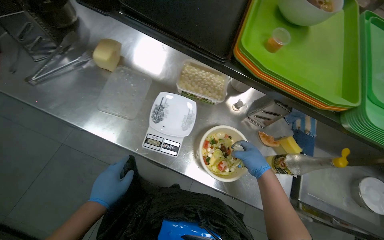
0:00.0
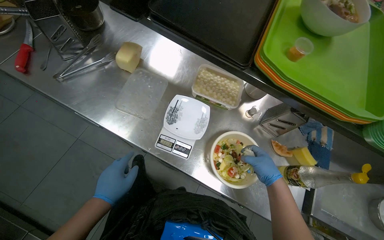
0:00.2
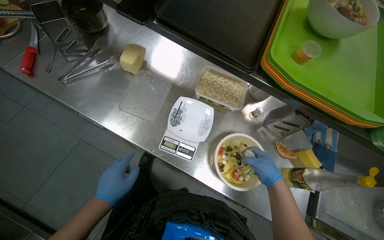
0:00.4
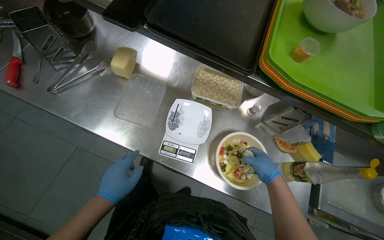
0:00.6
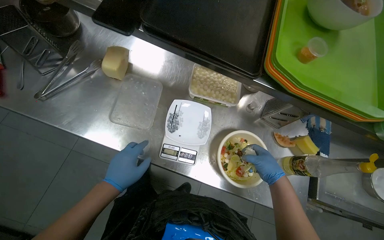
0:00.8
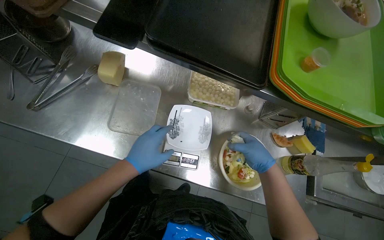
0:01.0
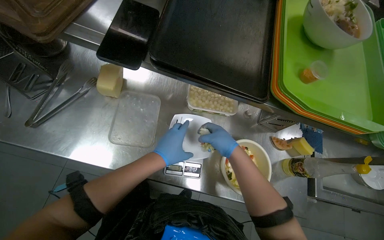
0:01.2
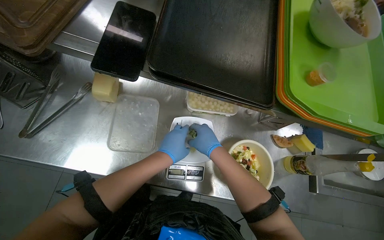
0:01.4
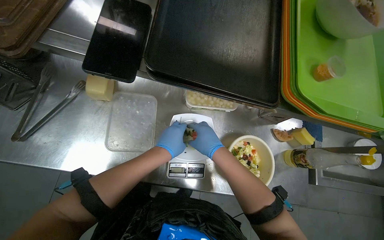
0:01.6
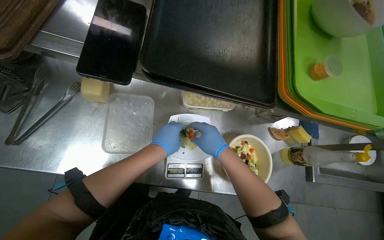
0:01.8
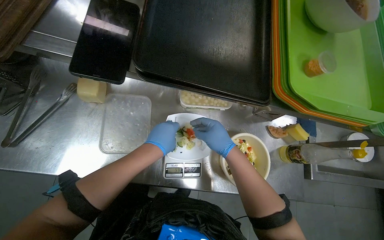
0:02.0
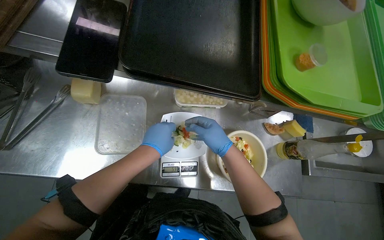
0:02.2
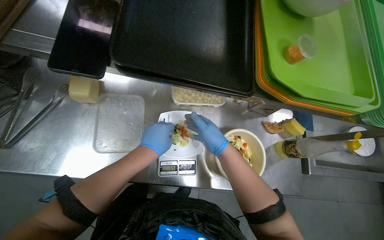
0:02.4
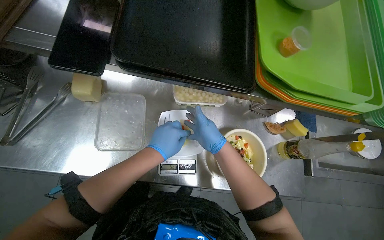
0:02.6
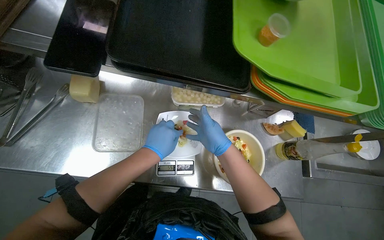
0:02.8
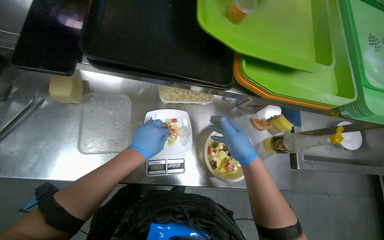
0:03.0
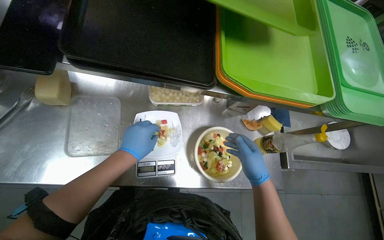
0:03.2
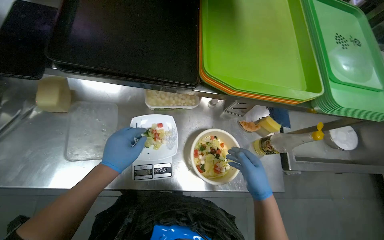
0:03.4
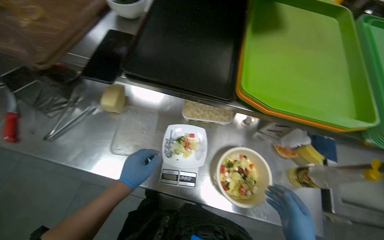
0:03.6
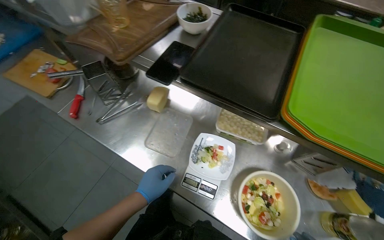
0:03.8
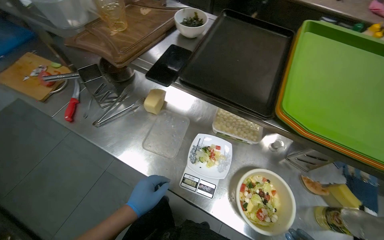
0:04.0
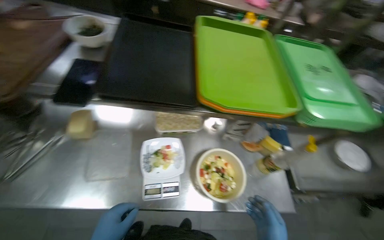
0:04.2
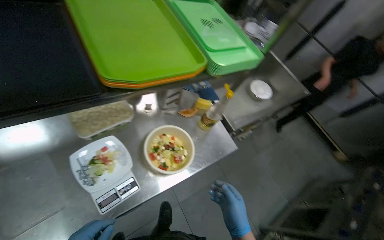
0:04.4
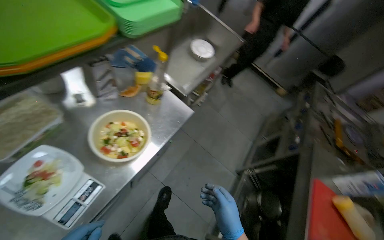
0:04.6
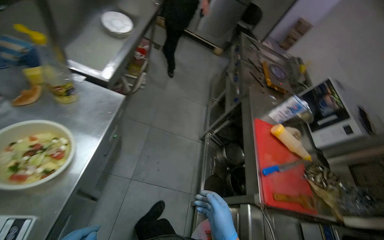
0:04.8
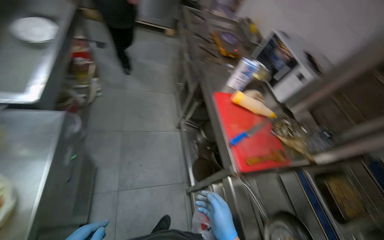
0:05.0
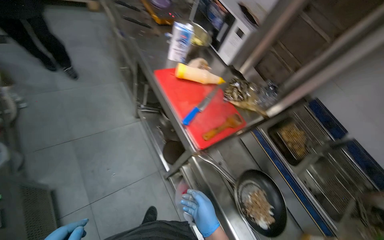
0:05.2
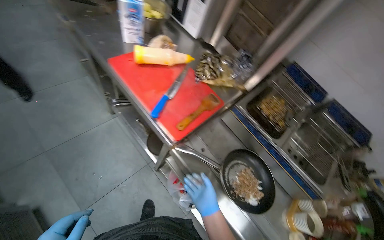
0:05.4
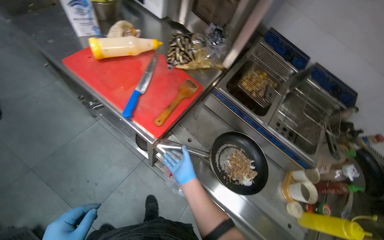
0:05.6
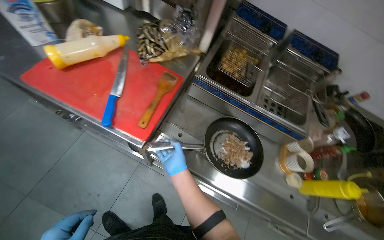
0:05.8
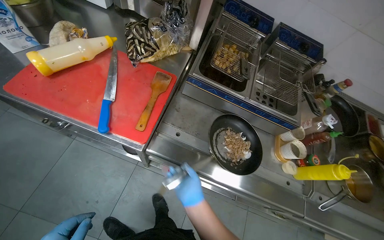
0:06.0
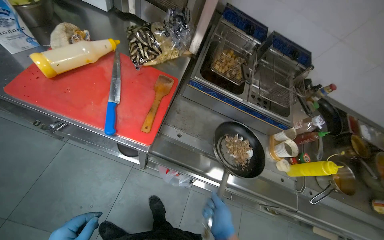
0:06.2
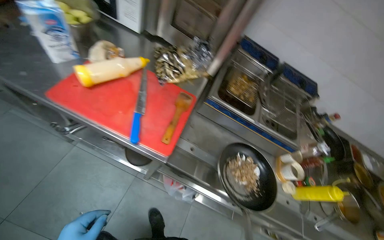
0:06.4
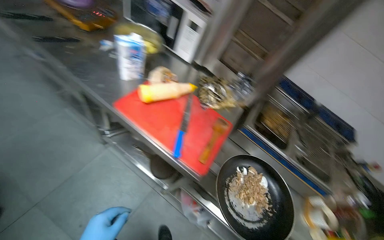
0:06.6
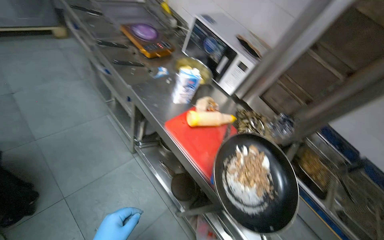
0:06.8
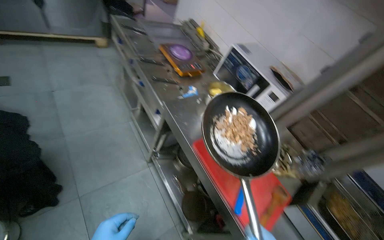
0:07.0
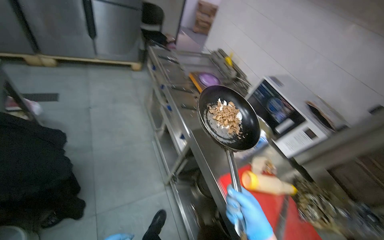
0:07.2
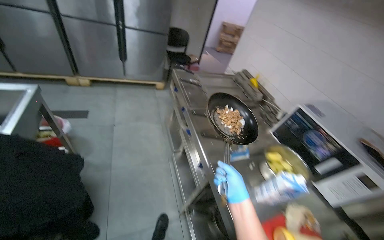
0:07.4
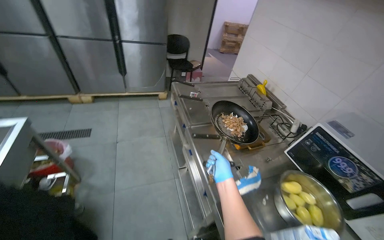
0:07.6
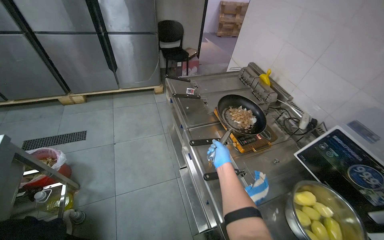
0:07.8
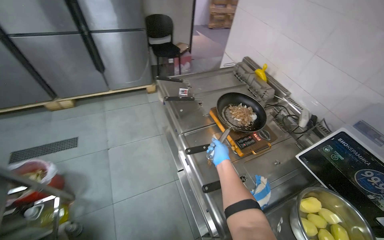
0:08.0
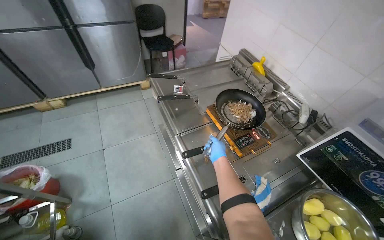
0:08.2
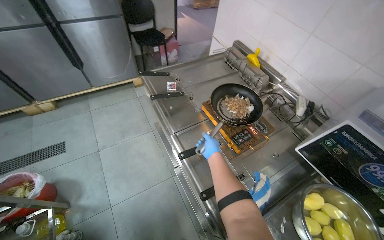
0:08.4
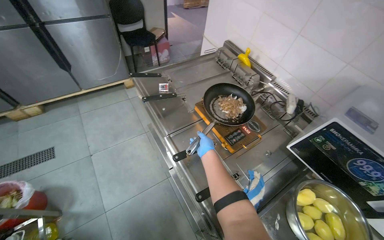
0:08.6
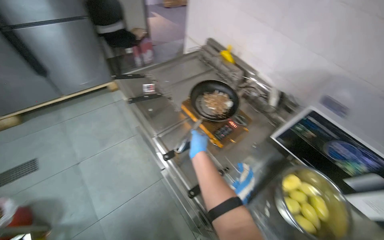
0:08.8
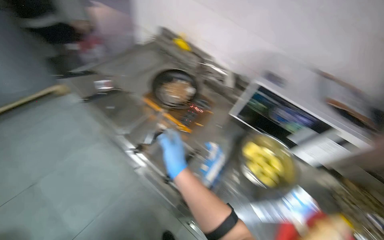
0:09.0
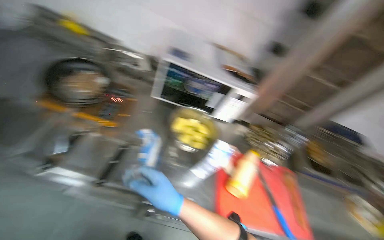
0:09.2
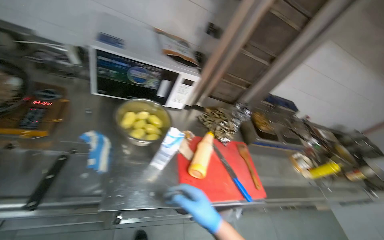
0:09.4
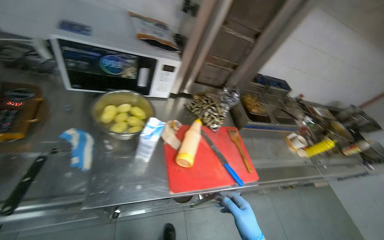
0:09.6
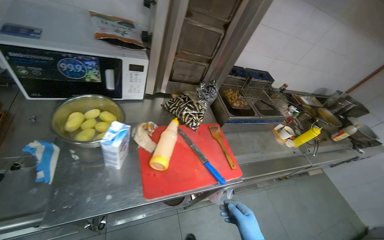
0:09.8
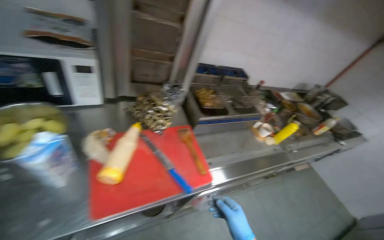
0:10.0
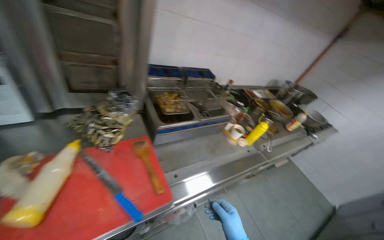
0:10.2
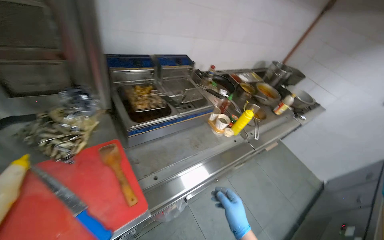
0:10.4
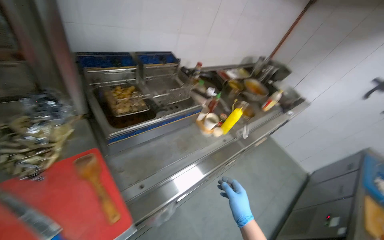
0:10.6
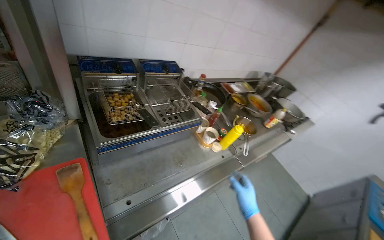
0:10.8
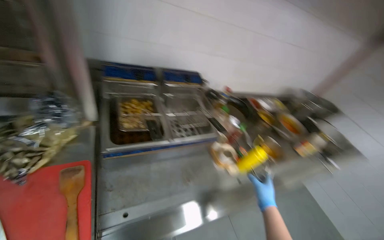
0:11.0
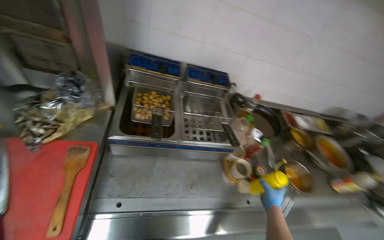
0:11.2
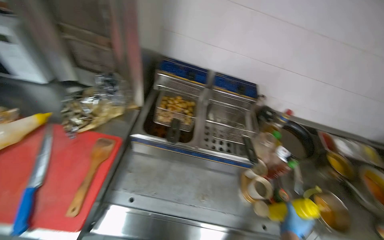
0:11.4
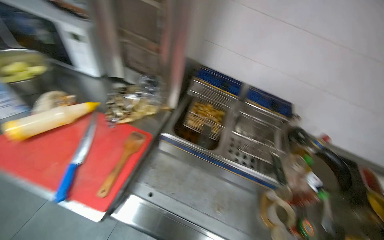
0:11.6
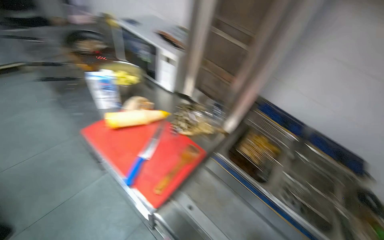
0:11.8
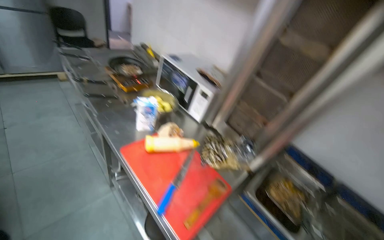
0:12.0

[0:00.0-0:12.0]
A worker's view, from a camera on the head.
Job: preparing food.
The whole recording: Weighing salad and preparing meal on stove. The worker weighs the salad on the scale, places the meal on the gas stove, and pours oil into the m.
0:00.0 to 0:01.6: The left hand shifts roughly 25 cm up the picture. The right hand goes approximately 30 cm to the left and up the picture.
0:01.6 to 0:03.0: The right hand heads to the right, covering some 20 cm.
0:03.0 to 0:04.4: The head turns to the right by about 35 degrees.
0:04.4 to 0:06.0: The camera travels roughly 70 cm. The head rotates some 125 degrees to the right. The view tips downward by roughly 50 degrees.
0:06.0 to 0:07.6: The head travels roughly 80 cm. The head turns to the left by approximately 45 degrees. The view tilts some 40 degrees upward.
0:07.6 to 0:09.0: The head turns to the right by some 35 degrees. The wearer looks approximately 15 degrees further downward. The right hand heads up the picture, covering some 10 cm.
0:09.0 to 0:10.4: The wearer moves about 80 cm. The head turns to the right by some 70 degrees. The wearer looks some 15 degrees further downward.
0:10.4 to 0:12.0: The wearer's head swings some 80 degrees to the left. The view tips upward by about 25 degrees.

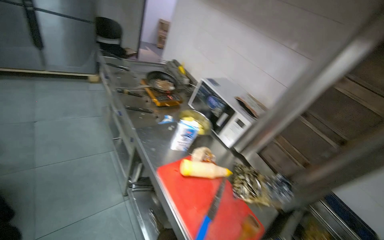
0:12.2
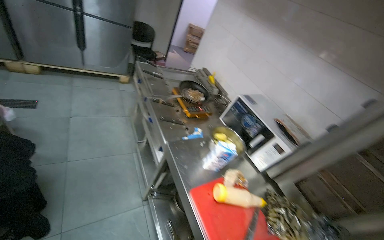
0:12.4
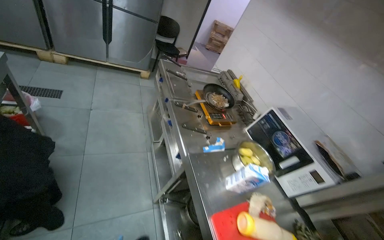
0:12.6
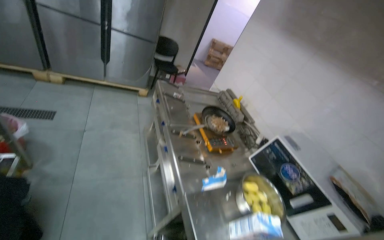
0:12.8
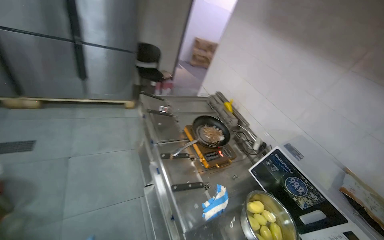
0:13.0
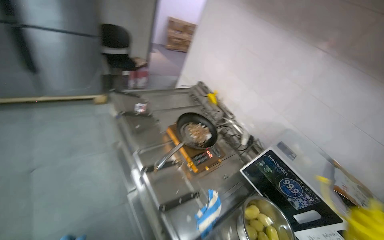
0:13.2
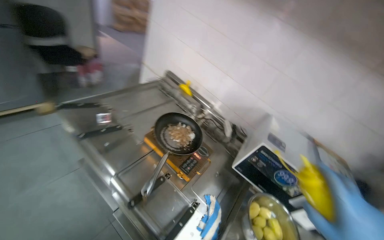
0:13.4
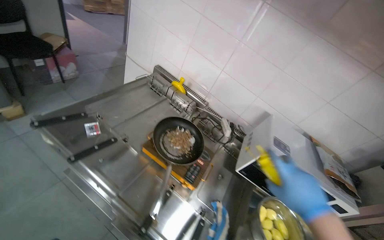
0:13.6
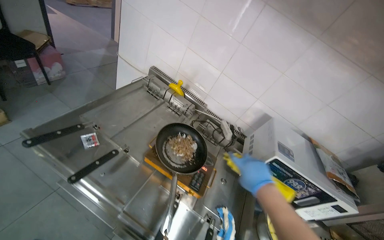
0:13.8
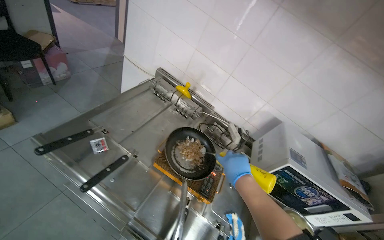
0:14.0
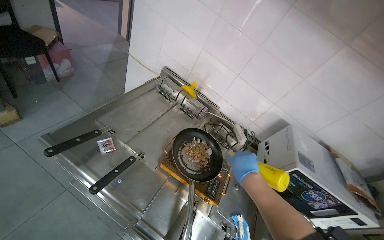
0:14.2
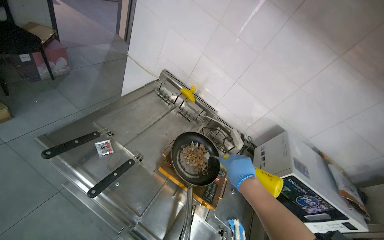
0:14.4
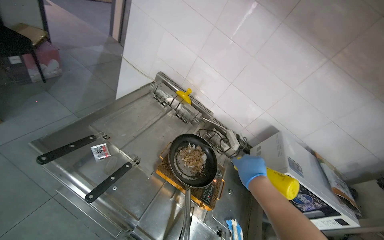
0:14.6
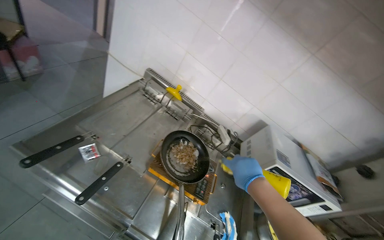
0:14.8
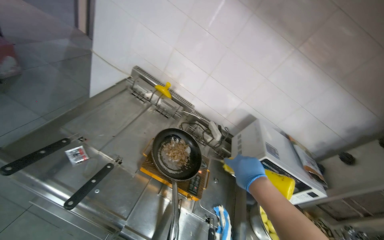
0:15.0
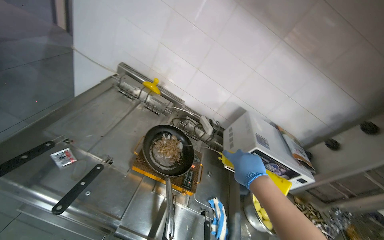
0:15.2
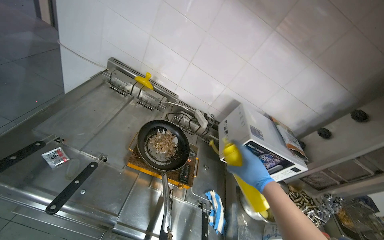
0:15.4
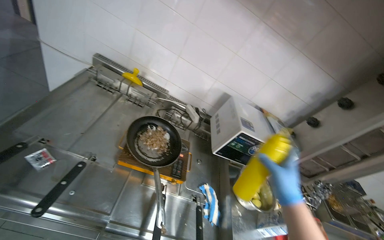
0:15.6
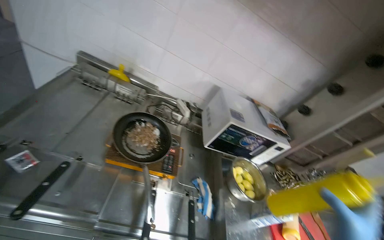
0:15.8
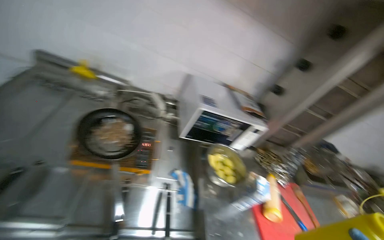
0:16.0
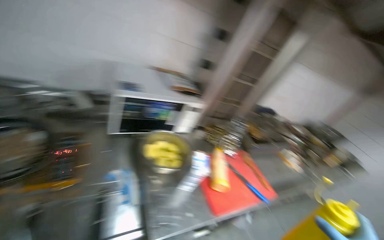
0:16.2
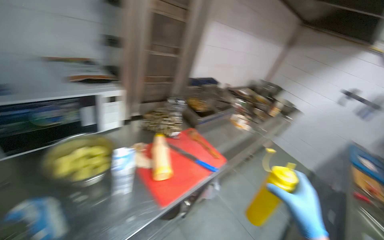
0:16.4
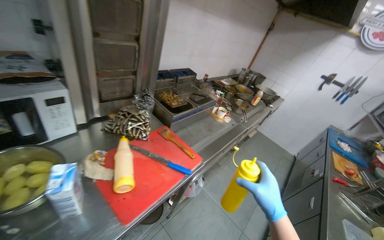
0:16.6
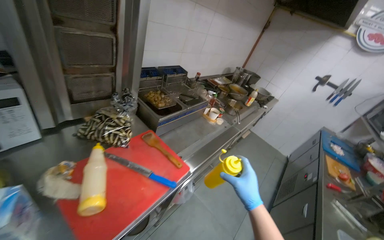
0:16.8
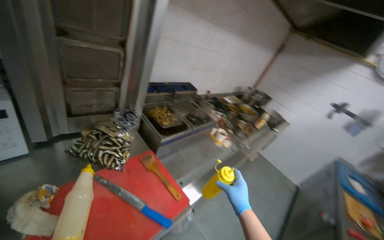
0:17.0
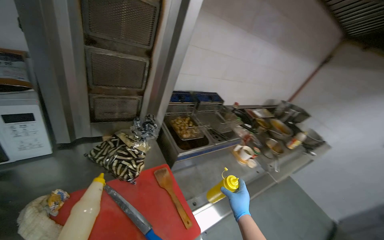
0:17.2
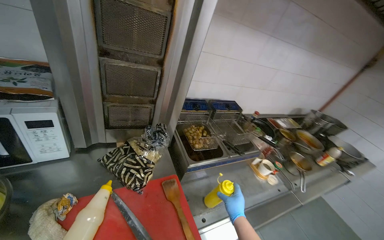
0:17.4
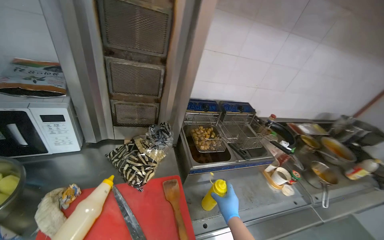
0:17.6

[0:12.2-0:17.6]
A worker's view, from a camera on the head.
Job: preparing food.
The whole recording: Weighing salad and preparing meal on stove. The worker weighs the salad on the scale, places the meal on the gas stove, and pours oil into the m.
0:12.2 to 0:13.6: The wearer moves some 1 m. The head turns to the right by approximately 20 degrees. The wearer looks approximately 15 degrees further downward.
0:13.6 to 0:15.0: The right hand is displaced to the left by some 15 cm.
0:15.0 to 0:16.2: The camera is carried some 40 cm. The wearer's head swings approximately 35 degrees to the right.
0:16.2 to 0:17.6: The camera travels some 80 cm.

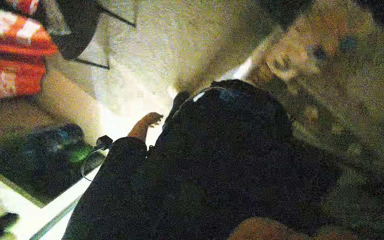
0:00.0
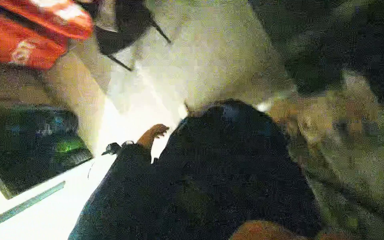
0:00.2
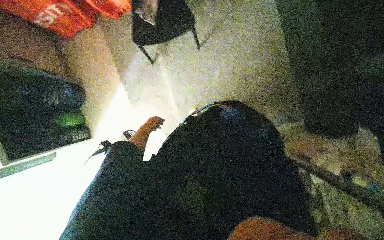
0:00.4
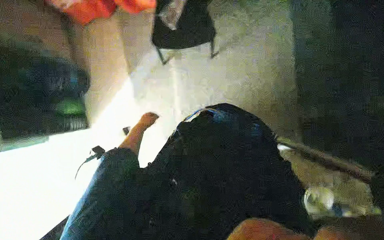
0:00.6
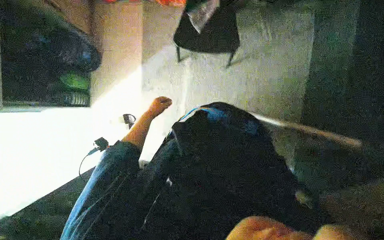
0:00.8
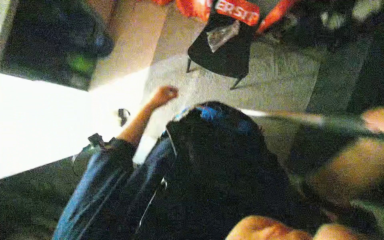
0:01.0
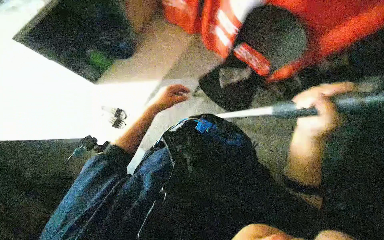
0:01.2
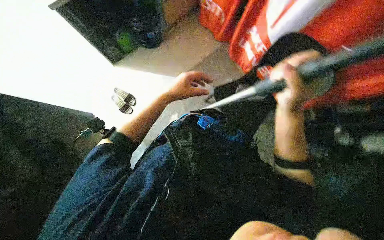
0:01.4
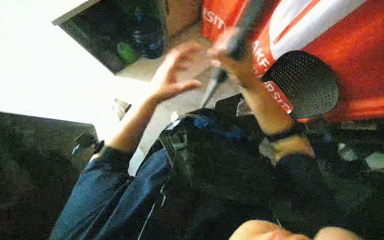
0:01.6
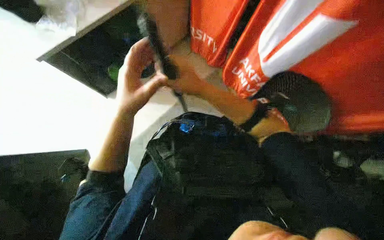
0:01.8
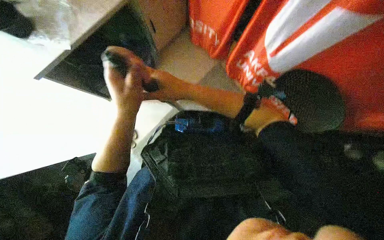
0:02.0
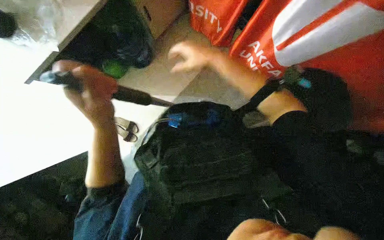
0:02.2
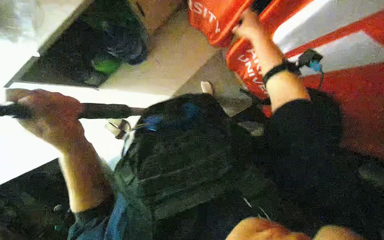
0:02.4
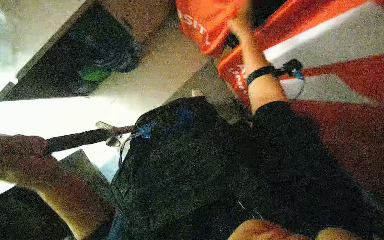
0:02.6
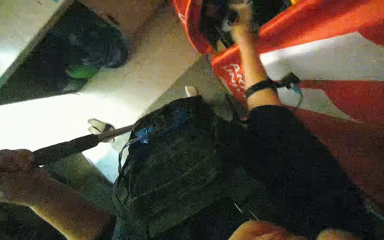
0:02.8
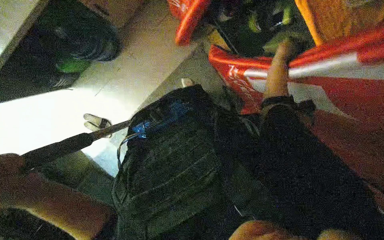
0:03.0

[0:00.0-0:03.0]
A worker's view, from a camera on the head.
Job: sweeping floor.
The whole recording: Cleaning floor with long-handled tool. The worker uses a long-handled tool to clean the floor and pick up items.
0:00.0 to 0:01.6: The scene turns some 45 degrees clockwise in the picture.
0:01.6 to 0:03.0: The right hand shifts some 40 cm to the right, up the picture and farther from the camera.
